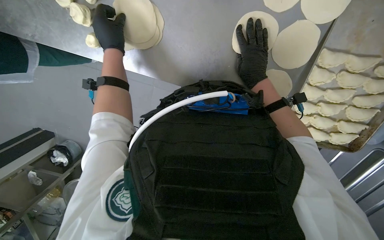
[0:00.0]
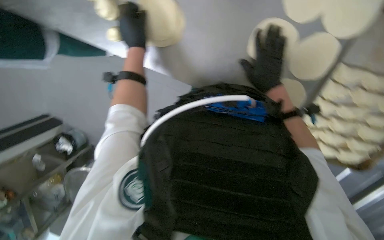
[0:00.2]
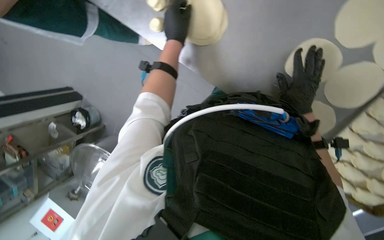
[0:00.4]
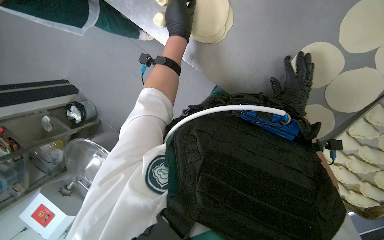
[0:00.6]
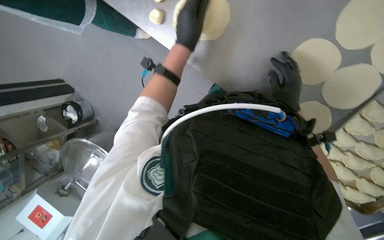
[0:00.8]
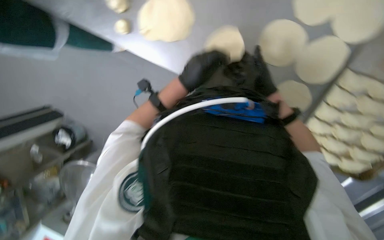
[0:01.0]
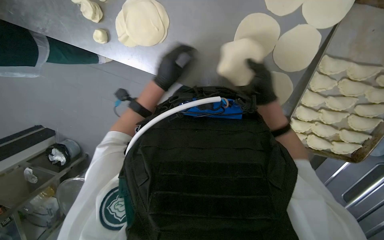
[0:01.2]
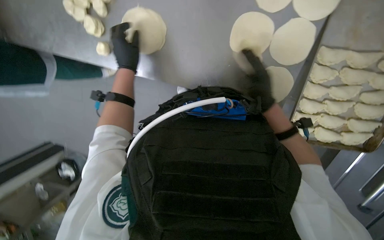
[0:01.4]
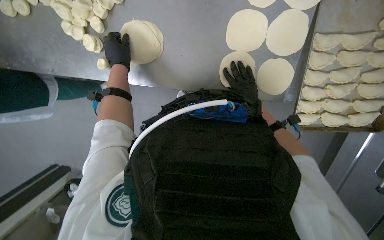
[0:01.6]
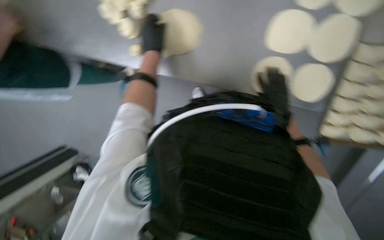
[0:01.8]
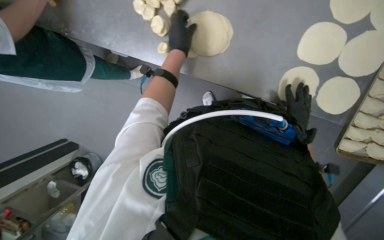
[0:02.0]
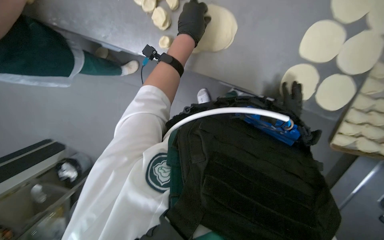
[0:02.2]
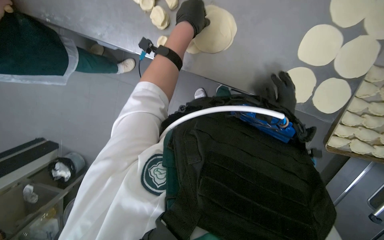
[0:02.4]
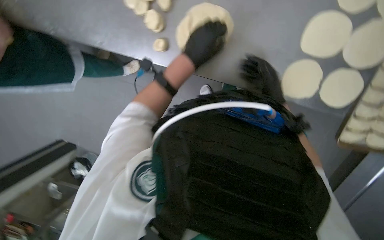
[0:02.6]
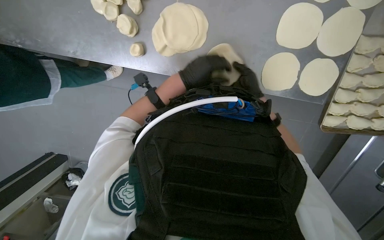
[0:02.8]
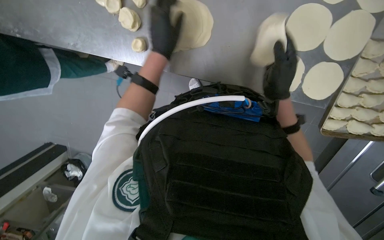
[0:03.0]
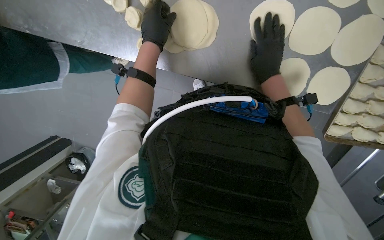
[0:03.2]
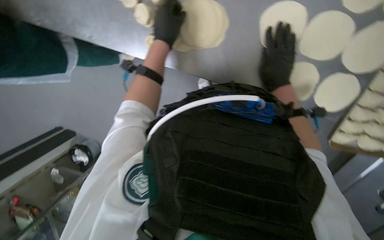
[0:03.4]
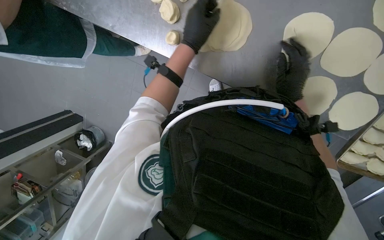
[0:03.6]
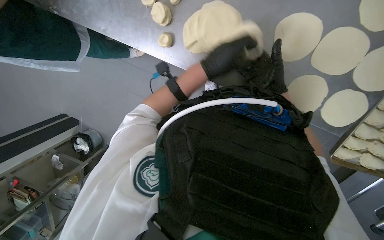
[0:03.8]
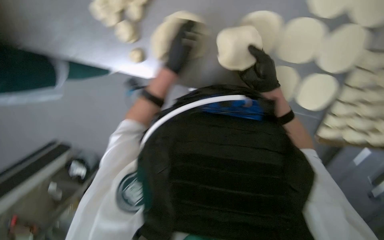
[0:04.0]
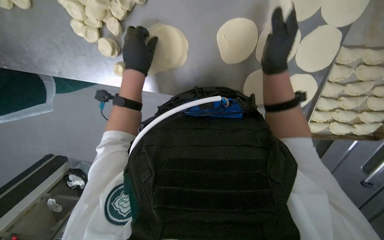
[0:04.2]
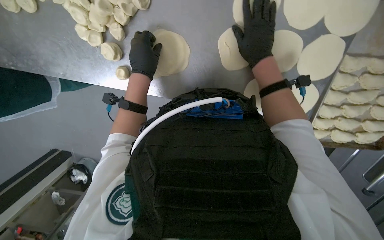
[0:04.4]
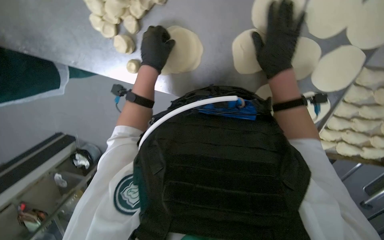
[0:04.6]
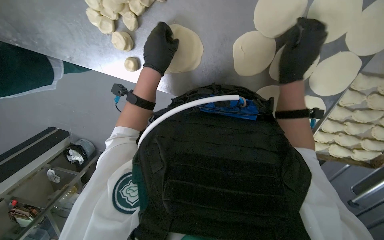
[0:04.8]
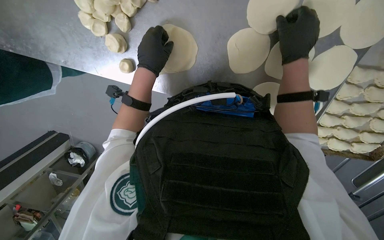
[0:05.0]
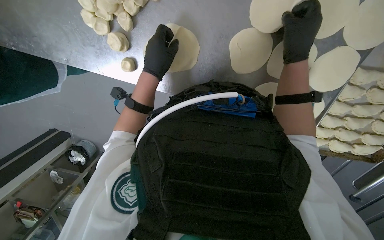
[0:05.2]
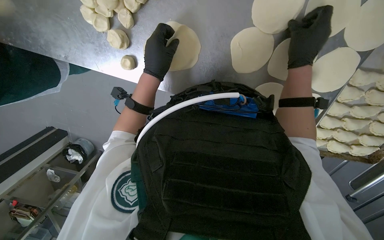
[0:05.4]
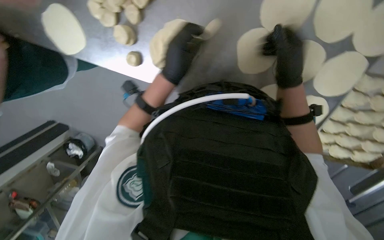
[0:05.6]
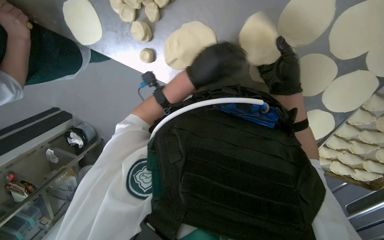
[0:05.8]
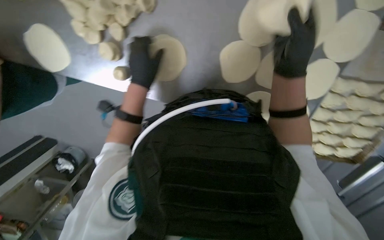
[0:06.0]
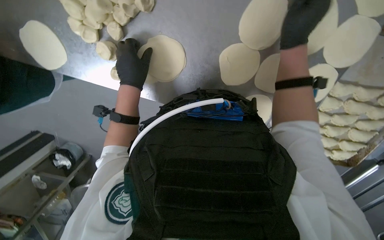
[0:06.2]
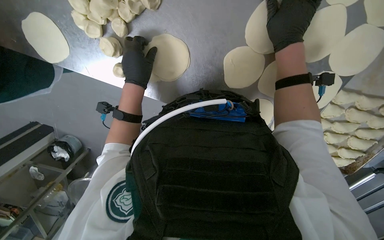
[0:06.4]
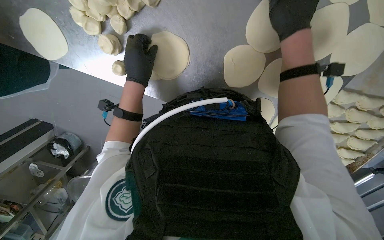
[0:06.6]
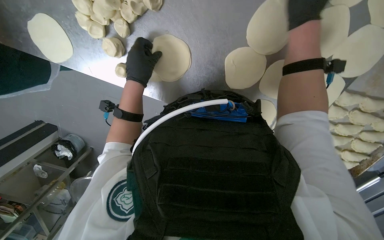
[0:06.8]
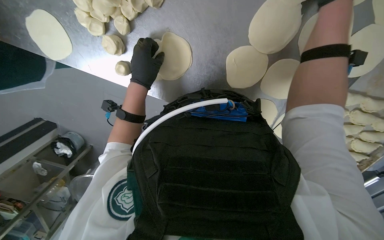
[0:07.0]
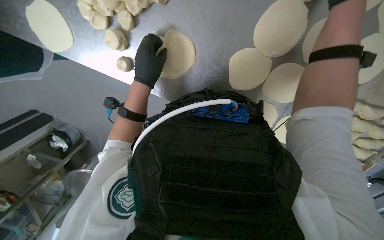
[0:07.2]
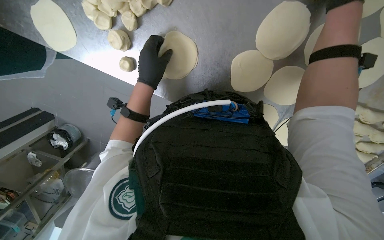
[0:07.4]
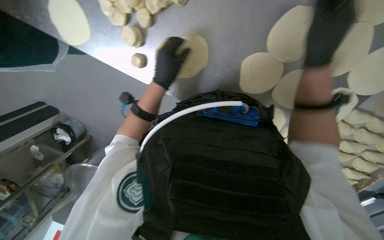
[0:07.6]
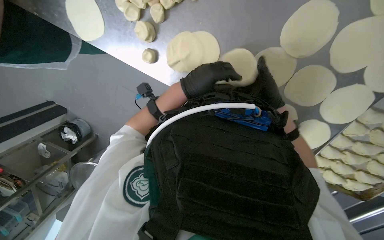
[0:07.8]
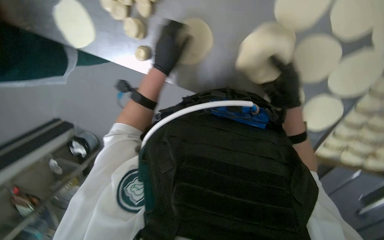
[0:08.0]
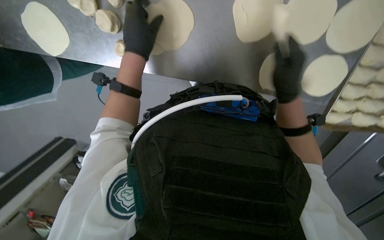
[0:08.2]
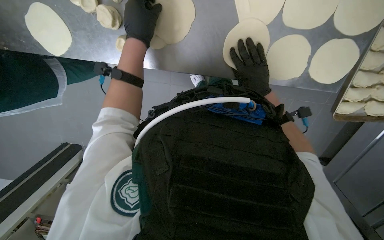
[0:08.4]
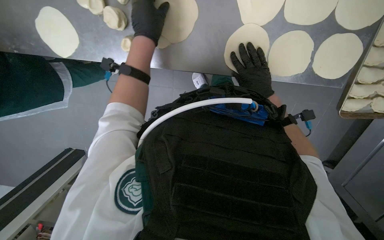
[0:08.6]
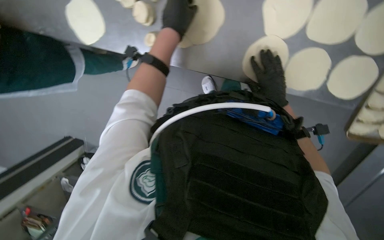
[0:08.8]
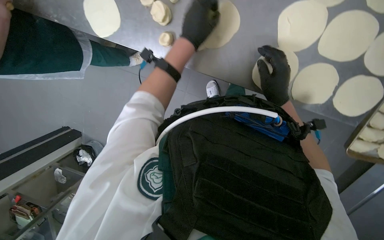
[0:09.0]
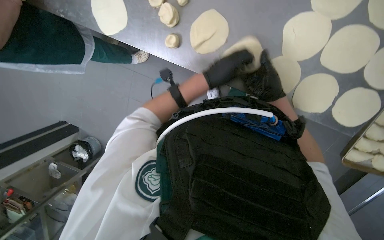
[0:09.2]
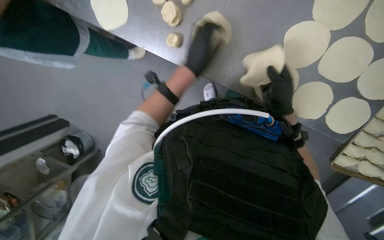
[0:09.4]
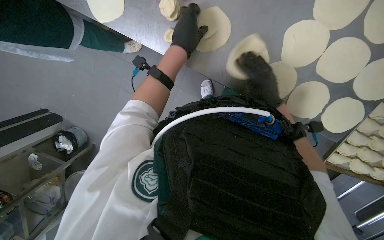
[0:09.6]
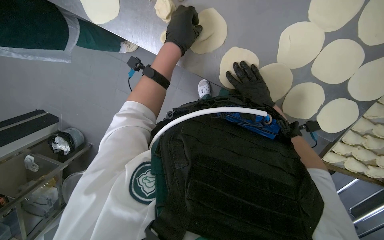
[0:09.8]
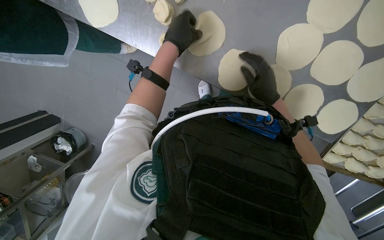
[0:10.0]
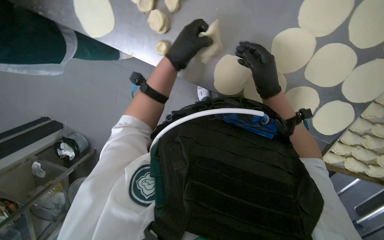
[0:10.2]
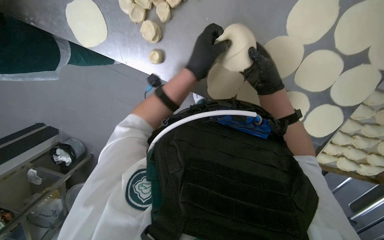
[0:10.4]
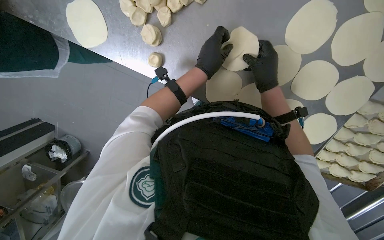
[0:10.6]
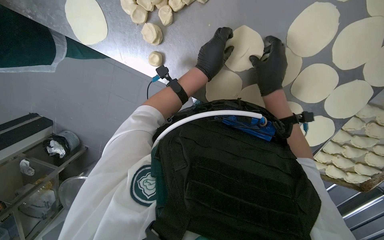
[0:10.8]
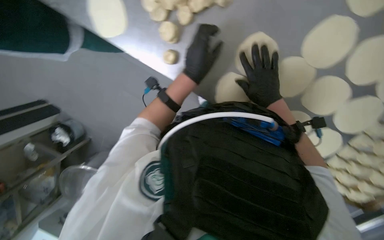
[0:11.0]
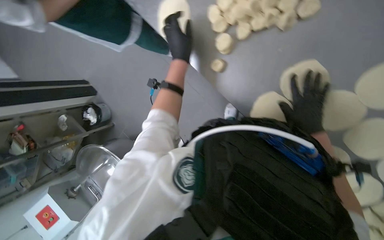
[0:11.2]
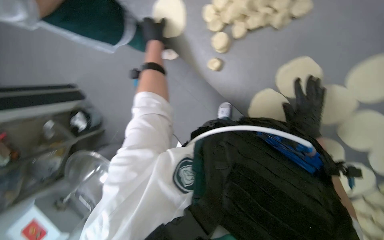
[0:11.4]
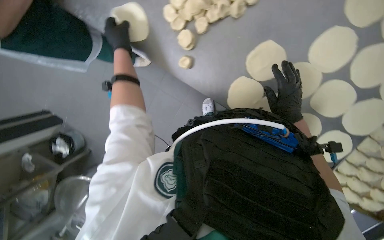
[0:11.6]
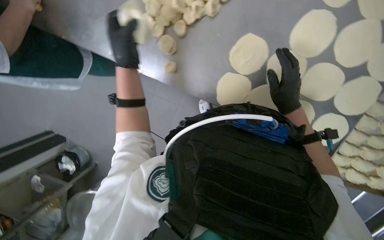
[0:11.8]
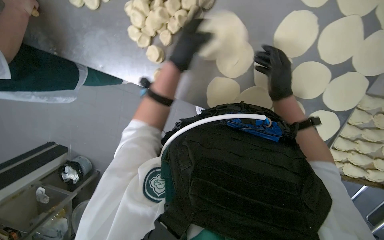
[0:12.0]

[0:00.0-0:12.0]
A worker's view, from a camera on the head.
Job: preparing food.
The whole recording: Preparing meat-filled dough. The worker fills dough circles with meat and crimps the edges to form pastries, then places them on a baking tray.
0:01.6 to 0:03.0: The right hand moves nearer to the camera, some 20 cm.
0:03.0 to 0:04.4: The right hand travels up the picture by some 15 cm.
0:04.4 to 0:06.0: The right hand moves nearer to the camera, some 15 cm, while the left hand travels to the right and back again, about 10 cm each way.
0:06.0 to 0:07.6: The right hand goes roughly 10 cm up the picture.
0:07.6 to 0:09.0: The right hand is displaced down the picture and farther from the camera by roughly 30 cm; the left hand heads up the picture, covering about 10 cm.

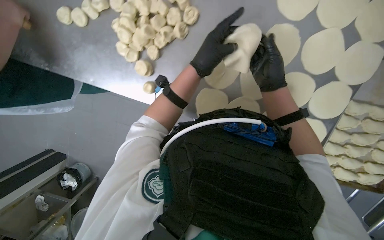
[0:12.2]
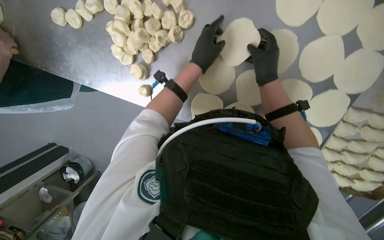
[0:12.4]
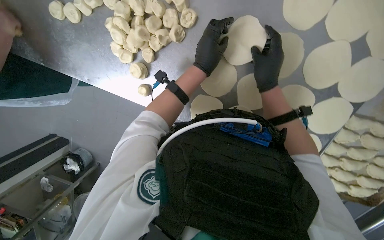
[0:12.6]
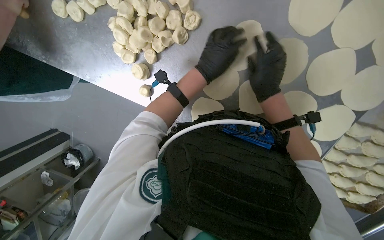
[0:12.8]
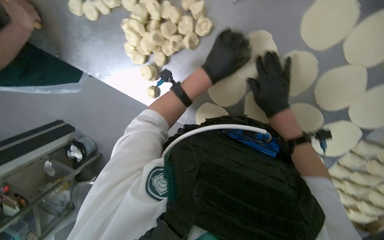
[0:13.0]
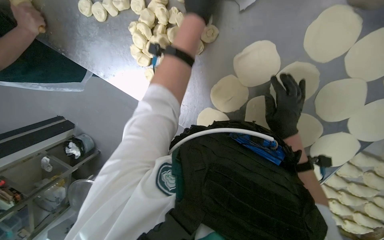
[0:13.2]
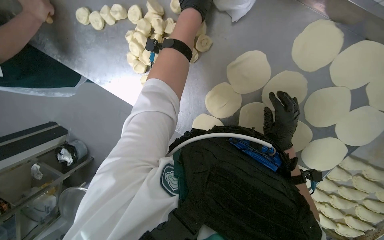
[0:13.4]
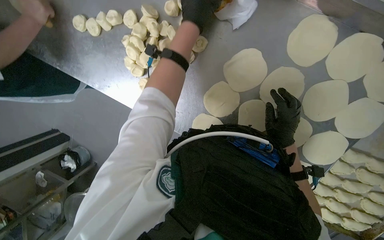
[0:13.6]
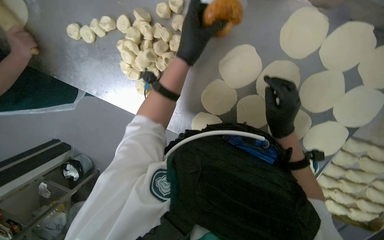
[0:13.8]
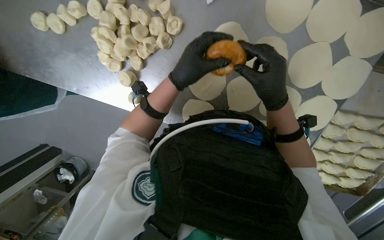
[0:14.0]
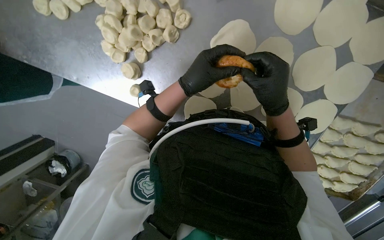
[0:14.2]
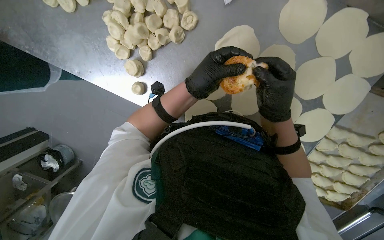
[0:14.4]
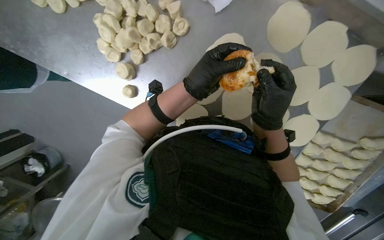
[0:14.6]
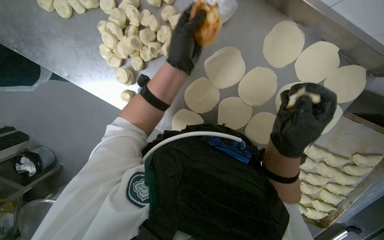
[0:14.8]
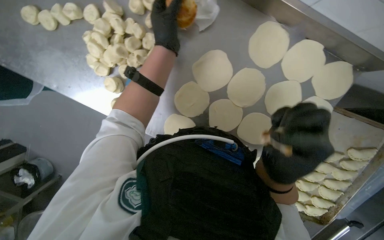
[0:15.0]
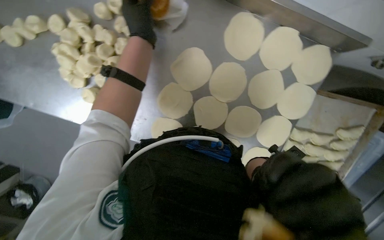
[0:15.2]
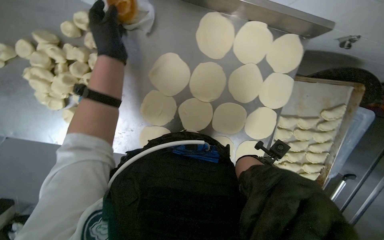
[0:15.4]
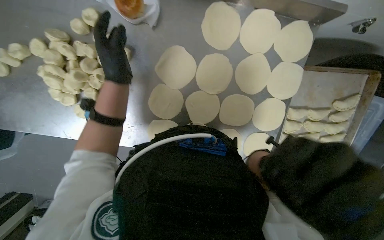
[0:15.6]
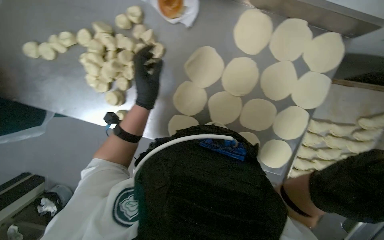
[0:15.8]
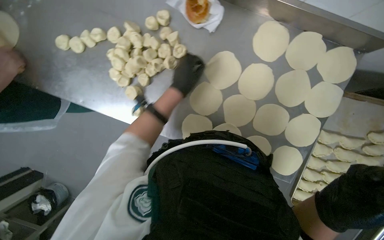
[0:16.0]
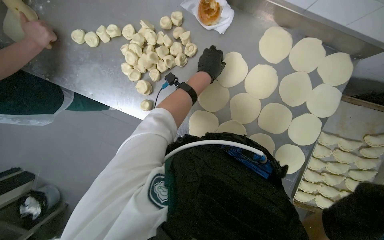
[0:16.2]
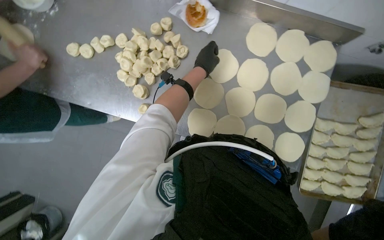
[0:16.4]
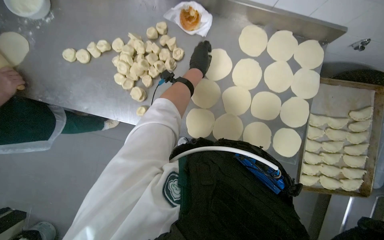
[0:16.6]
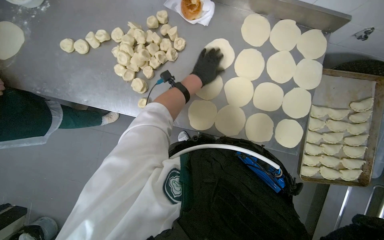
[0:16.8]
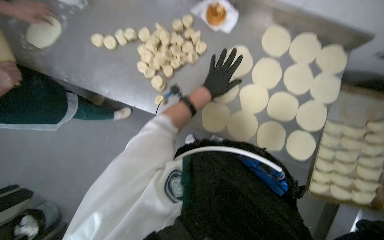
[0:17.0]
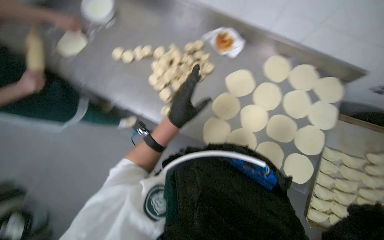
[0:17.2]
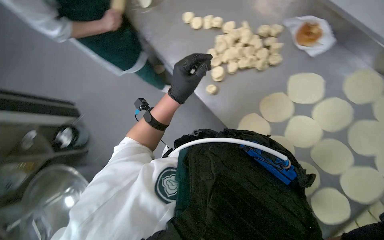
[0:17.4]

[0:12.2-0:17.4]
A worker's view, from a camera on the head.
Job: preparing food.
The whole recording: Preparing meat-filled dough. The worker fills dough circles with meat and crimps the edges to form pastries, then places them on a baking tray.
0:12.2 to 0:14.0: The left hand moves some 25 cm up the picture and comes back.
0:14.0 to 0:15.6: The right hand heads down the picture and nearer to the camera, covering roughly 25 cm.
0:15.6 to 0:17.4: The camera travels about 40 cm. The head turns to the left by approximately 40 degrees. The view tips upward by some 15 degrees.

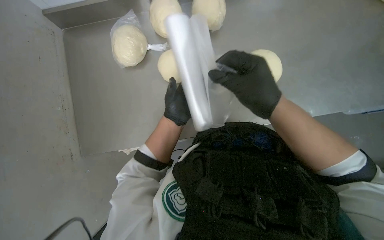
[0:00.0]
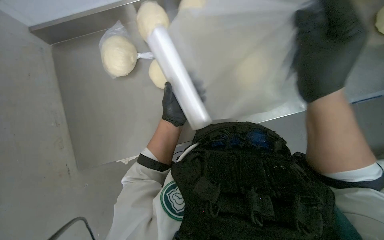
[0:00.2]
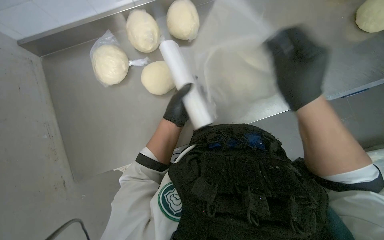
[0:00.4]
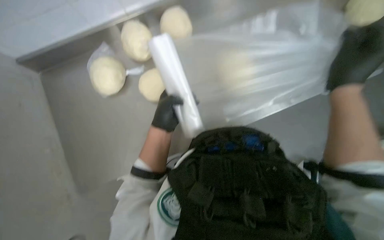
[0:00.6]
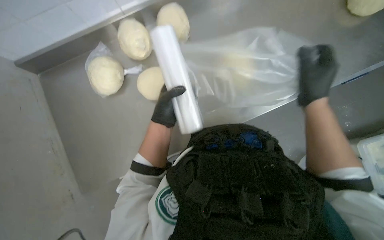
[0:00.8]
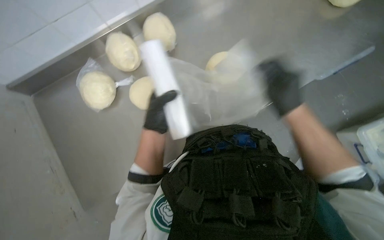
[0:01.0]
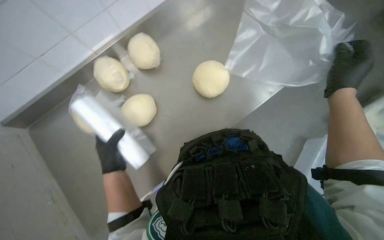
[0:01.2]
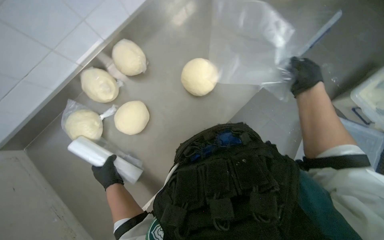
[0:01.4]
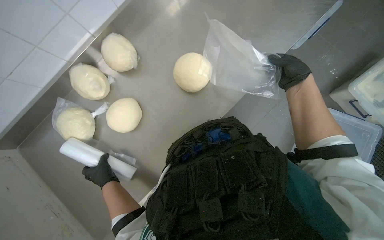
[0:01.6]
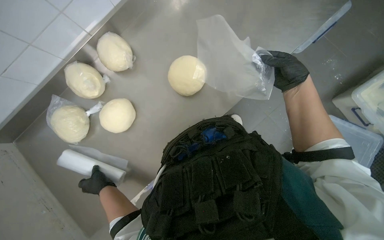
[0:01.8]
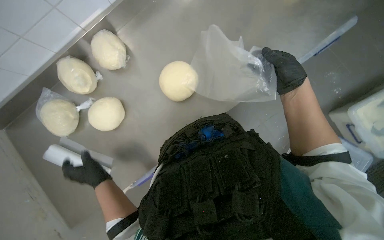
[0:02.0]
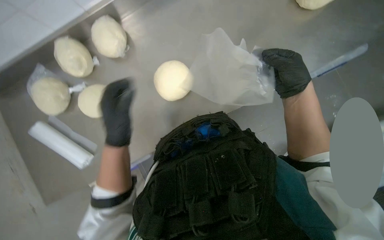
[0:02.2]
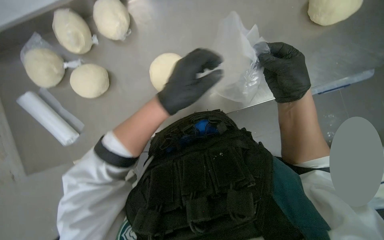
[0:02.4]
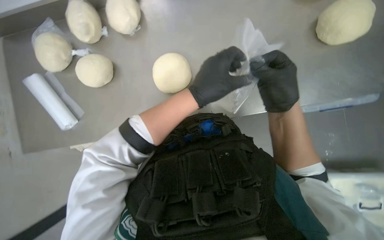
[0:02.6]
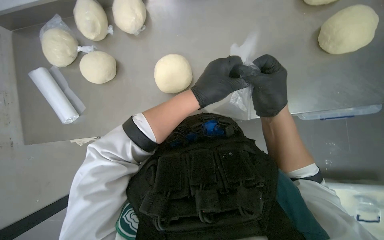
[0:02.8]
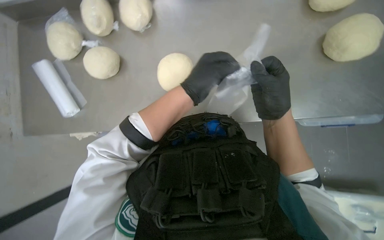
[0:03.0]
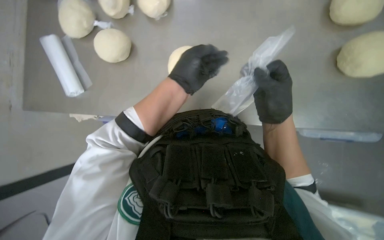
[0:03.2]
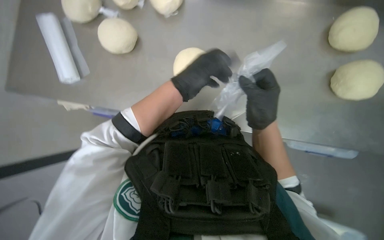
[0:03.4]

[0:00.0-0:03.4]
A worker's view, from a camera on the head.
Job: preparing food.
The whole recording: Wrapping dough in plastic. The worker wraps a piece of dough in plastic using a knife to seal it.
0:00.0 to 0:01.6: Everything in view rotates approximately 35 degrees counterclockwise. The right hand moves to the right and farther from the camera, about 40 cm; the left hand goes some 20 cm to the left.
0:01.6 to 0:03.4: The scene rotates clockwise by some 40 degrees. The right hand goes some 25 cm to the left and nearer to the camera; the left hand shifts about 35 cm to the right and nearer to the camera.
